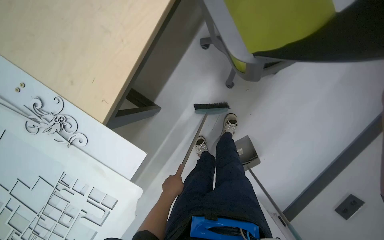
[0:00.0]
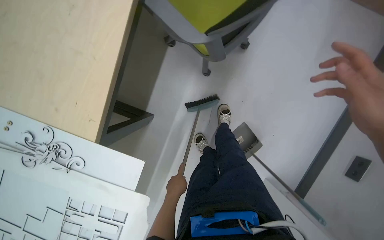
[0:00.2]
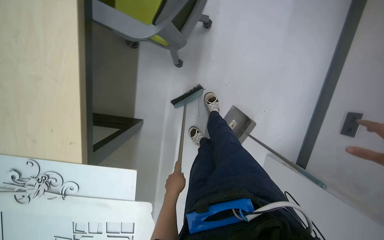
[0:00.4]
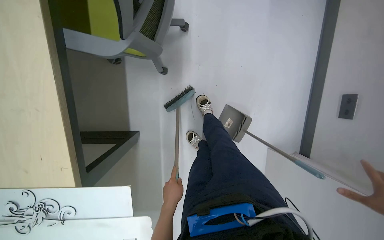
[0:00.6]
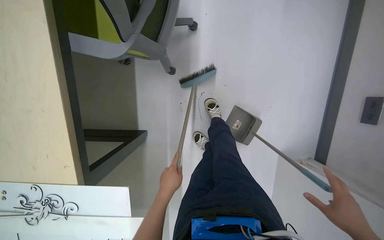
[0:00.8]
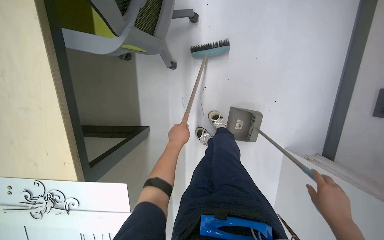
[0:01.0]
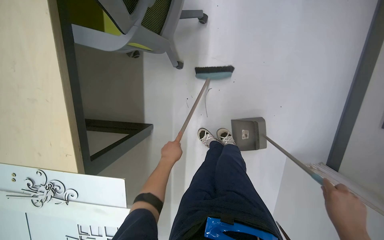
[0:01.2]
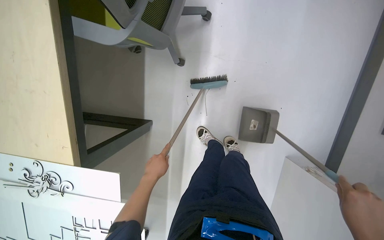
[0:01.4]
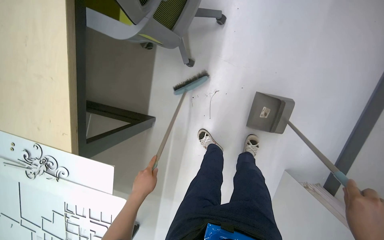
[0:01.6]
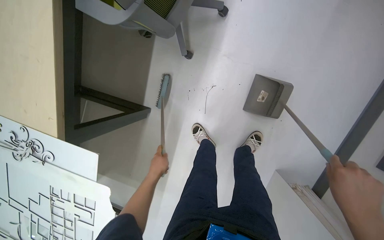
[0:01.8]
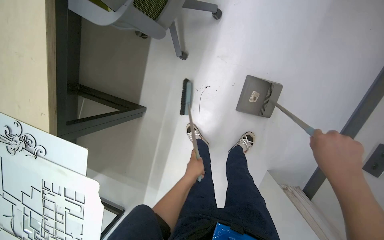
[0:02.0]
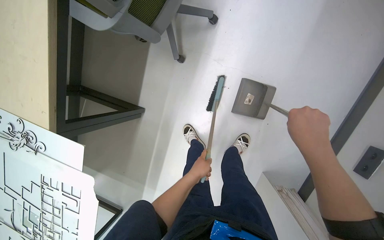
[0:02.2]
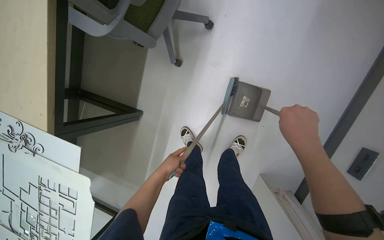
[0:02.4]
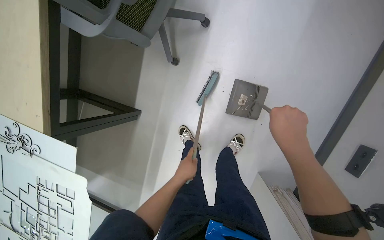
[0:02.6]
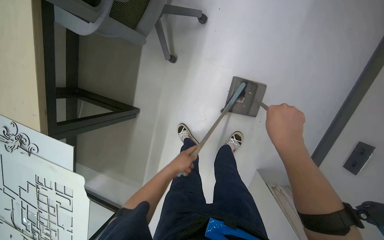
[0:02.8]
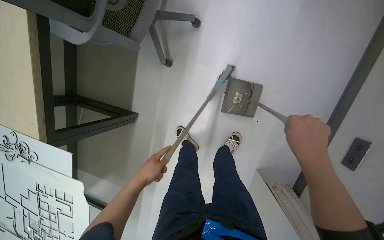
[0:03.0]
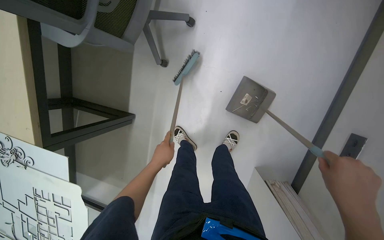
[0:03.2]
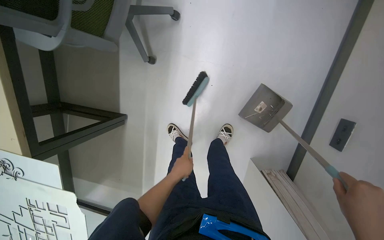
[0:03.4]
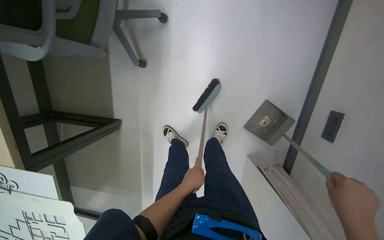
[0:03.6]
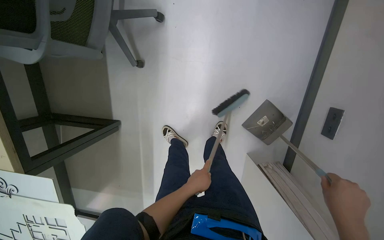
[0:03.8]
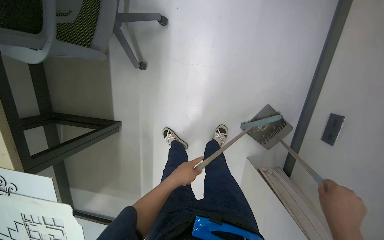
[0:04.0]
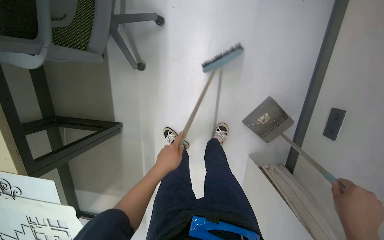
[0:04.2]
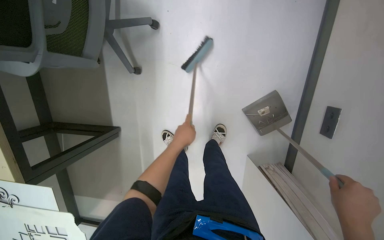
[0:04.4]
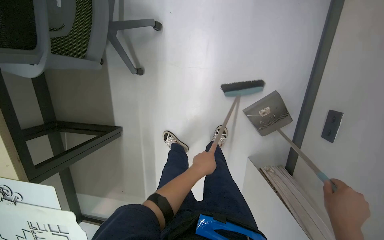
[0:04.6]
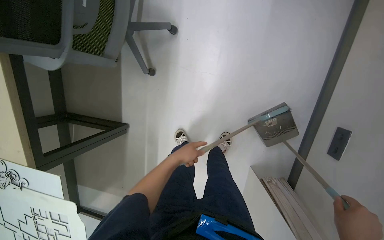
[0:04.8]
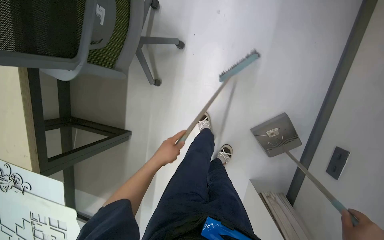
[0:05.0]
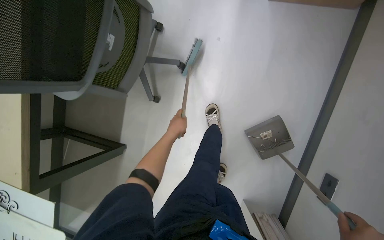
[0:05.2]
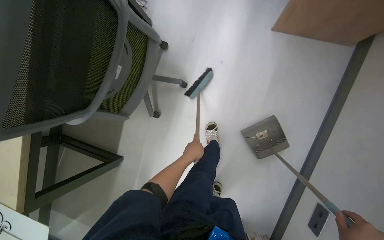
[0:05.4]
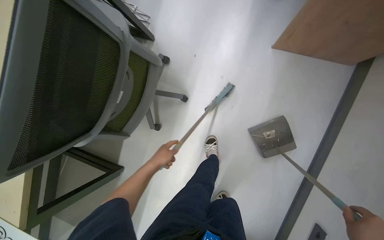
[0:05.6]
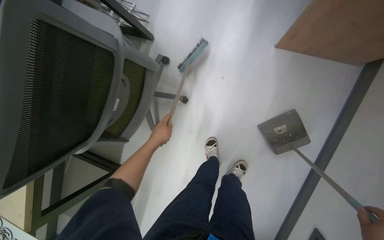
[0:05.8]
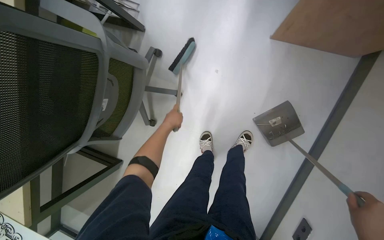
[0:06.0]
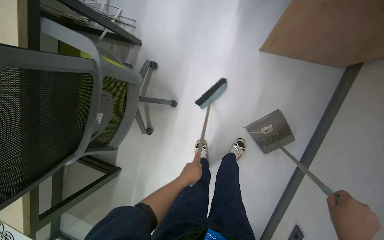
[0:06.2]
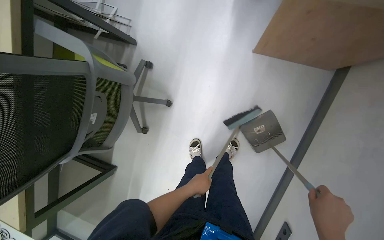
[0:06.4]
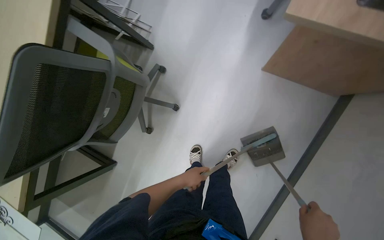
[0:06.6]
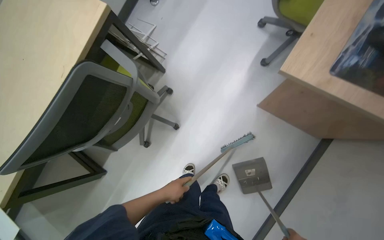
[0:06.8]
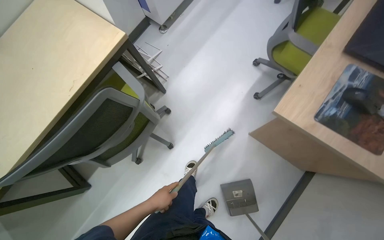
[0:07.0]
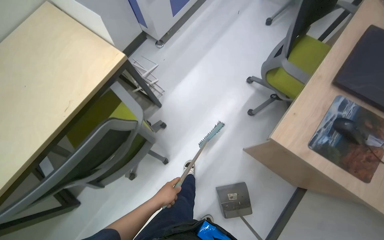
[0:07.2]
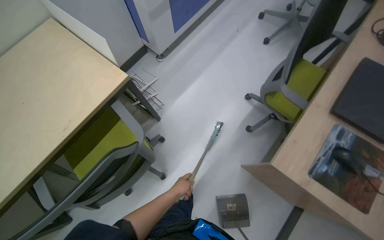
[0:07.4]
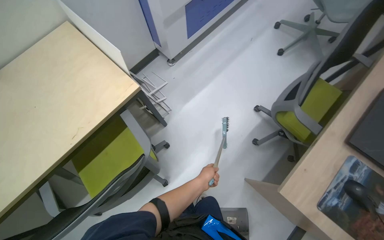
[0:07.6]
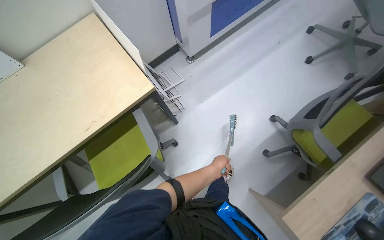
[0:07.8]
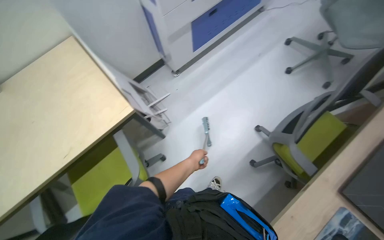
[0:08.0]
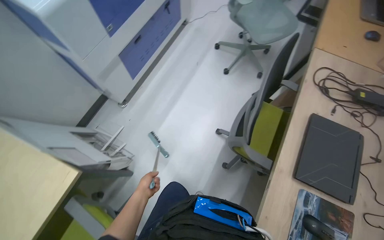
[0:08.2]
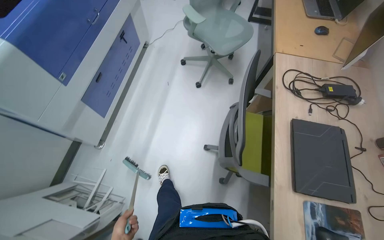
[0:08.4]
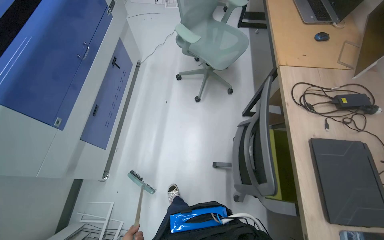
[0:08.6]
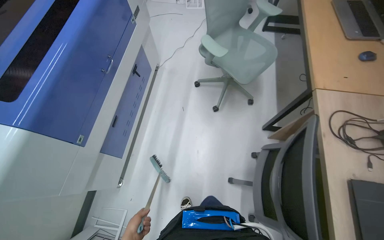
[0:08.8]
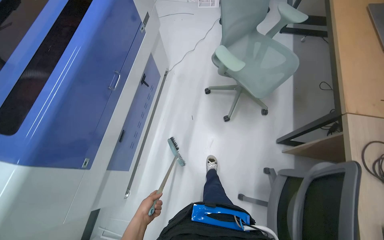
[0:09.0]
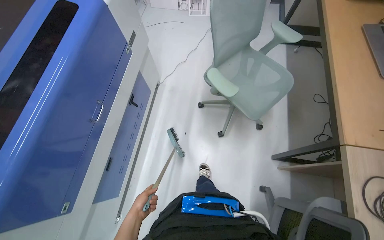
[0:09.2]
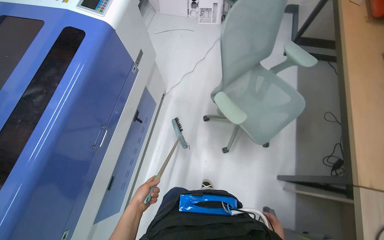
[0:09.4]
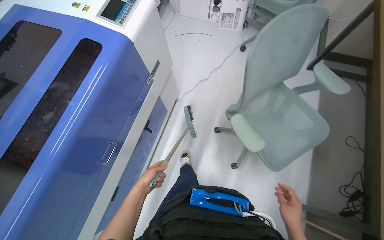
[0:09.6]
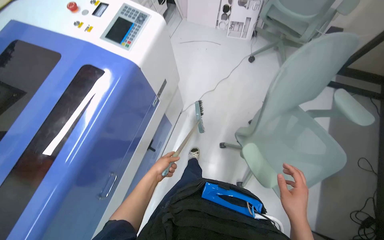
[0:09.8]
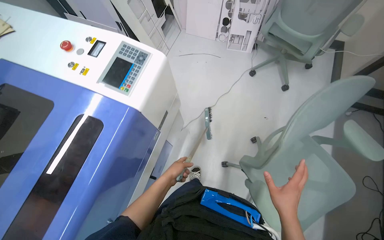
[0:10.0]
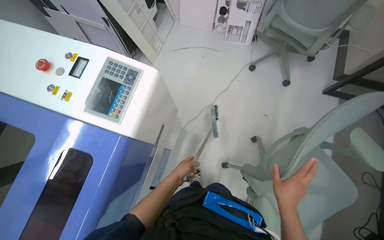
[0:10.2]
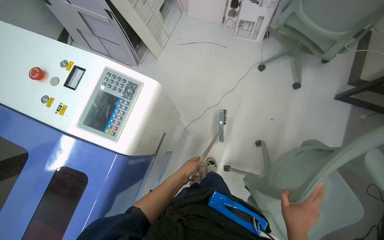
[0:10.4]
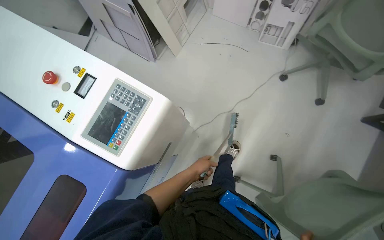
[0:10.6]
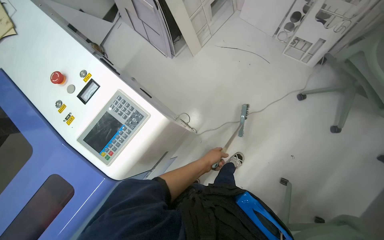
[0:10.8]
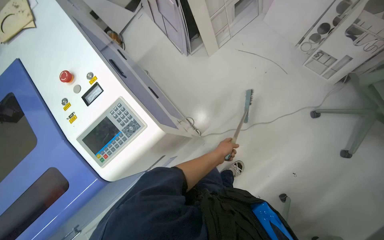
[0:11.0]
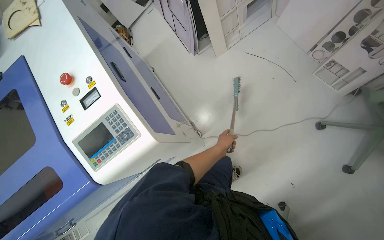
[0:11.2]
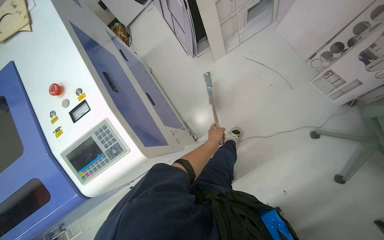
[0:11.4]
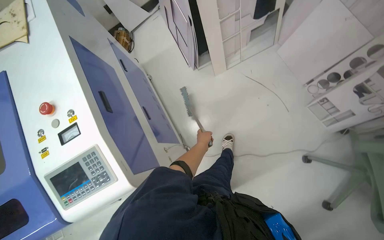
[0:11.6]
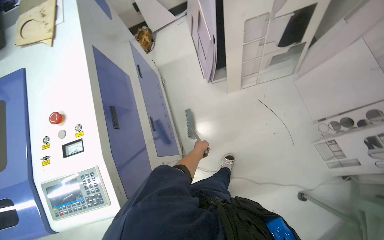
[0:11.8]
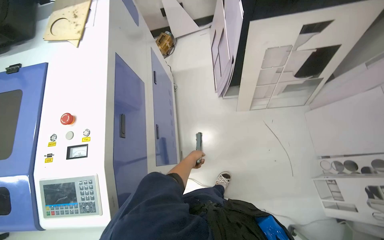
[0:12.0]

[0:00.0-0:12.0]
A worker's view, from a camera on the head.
Job: sweeping floor.
The whole recording: Sweeping floor and under tables. The worker sweeps the floor and under the tables using a broom and dustpan.
0:01.6 to 0:03.0: The right hand is displaced up the picture by some 20 cm. Meanwhile the left hand reaches approximately 30 cm to the right, then returns.
0:03.0 to 0:04.4: The left hand is displaced to the right and up the picture by some 20 cm. Meanwhile the right hand goes approximately 25 cm down the picture and to the right.
0:04.4 to 0:06.0: The camera is carried roughly 40 cm.
0:06.0 to 0:07.6: The wearer moves roughly 40 cm. The view tilts approximately 20 degrees upward. The scene turns some 30 degrees clockwise in the picture.
0:07.6 to 0:09.0: The head travels approximately 1 m. The scene rotates counterclockwise by approximately 30 degrees.
0:09.0 to 0:10.4: The head travels about 1 m.
0:10.4 to 0:12.0: The camera travels roughly 60 cm. The wearer's head swings approximately 60 degrees to the left.

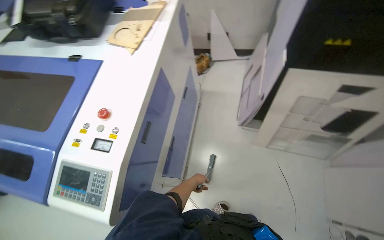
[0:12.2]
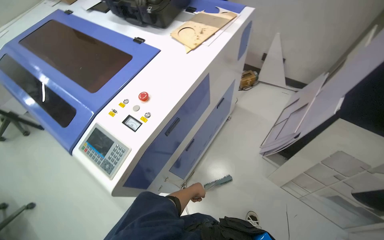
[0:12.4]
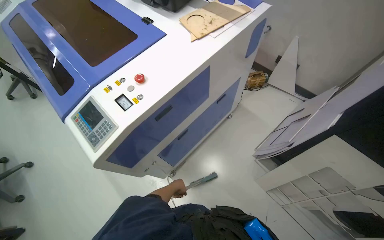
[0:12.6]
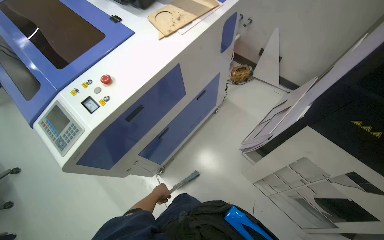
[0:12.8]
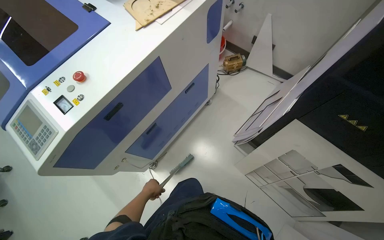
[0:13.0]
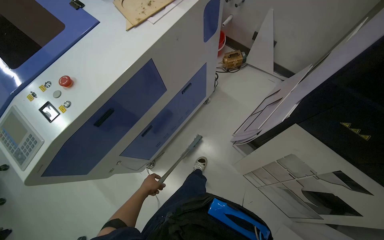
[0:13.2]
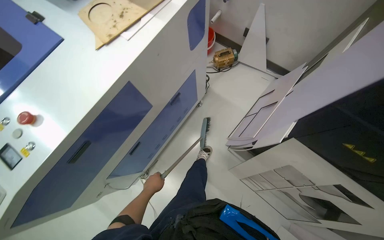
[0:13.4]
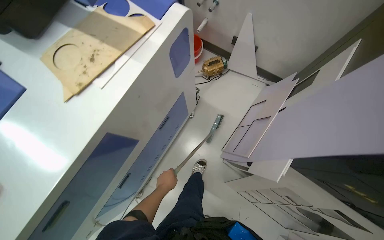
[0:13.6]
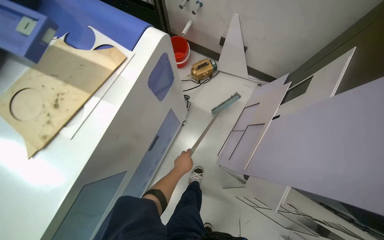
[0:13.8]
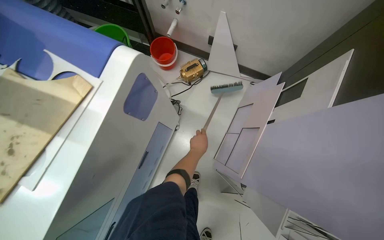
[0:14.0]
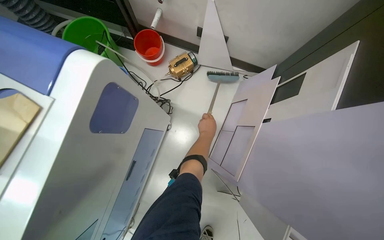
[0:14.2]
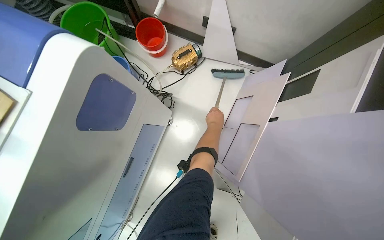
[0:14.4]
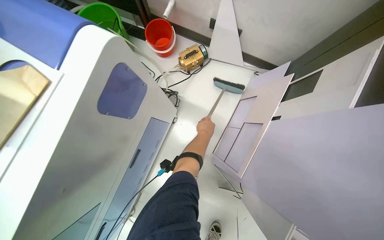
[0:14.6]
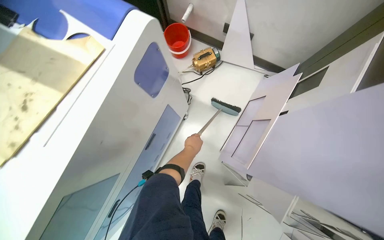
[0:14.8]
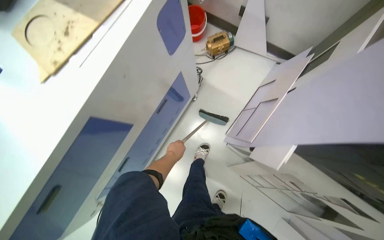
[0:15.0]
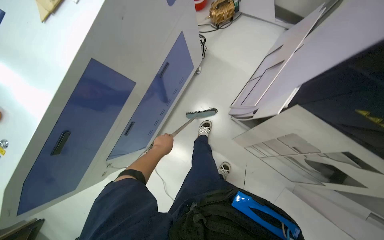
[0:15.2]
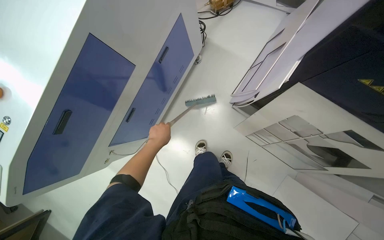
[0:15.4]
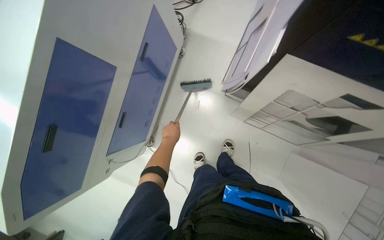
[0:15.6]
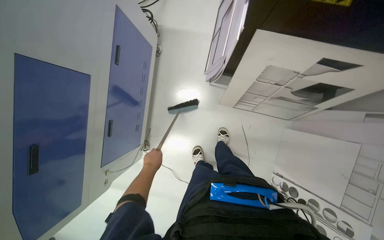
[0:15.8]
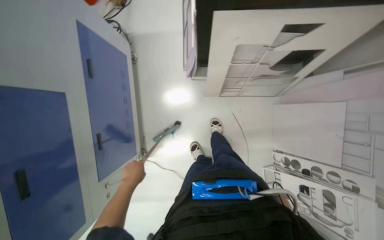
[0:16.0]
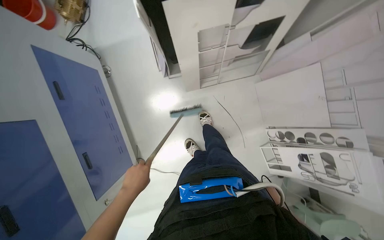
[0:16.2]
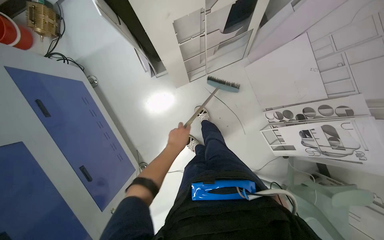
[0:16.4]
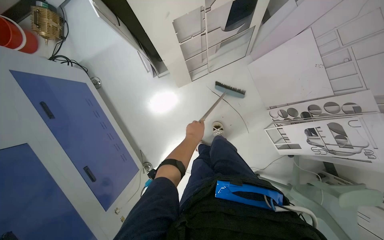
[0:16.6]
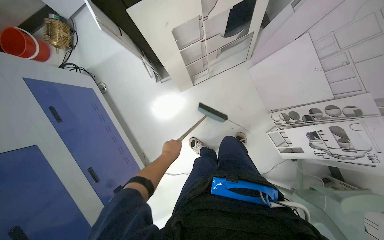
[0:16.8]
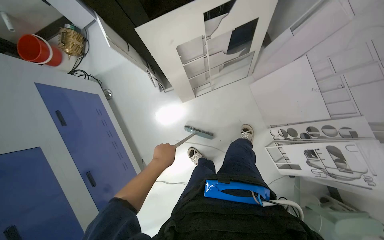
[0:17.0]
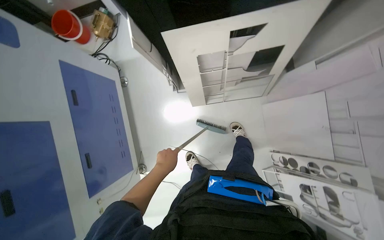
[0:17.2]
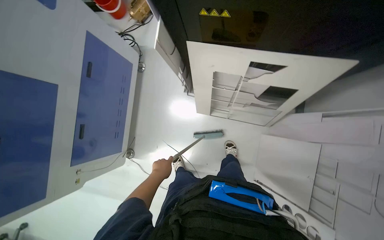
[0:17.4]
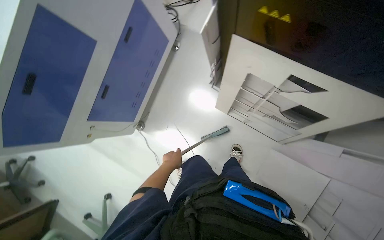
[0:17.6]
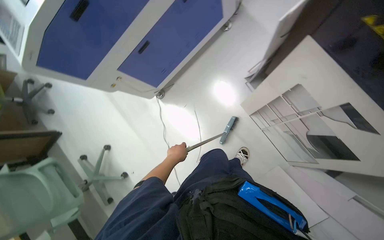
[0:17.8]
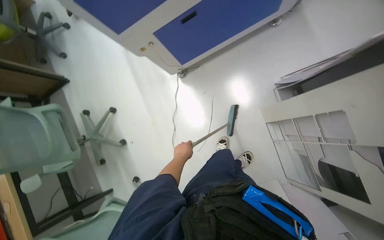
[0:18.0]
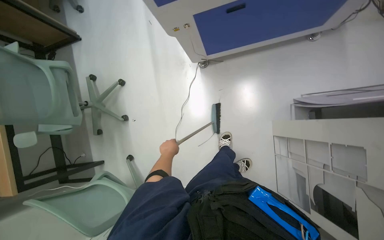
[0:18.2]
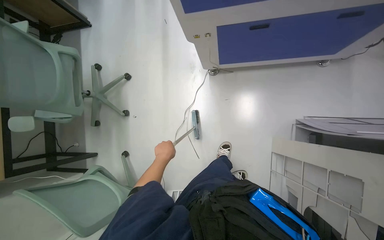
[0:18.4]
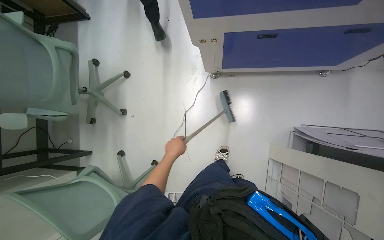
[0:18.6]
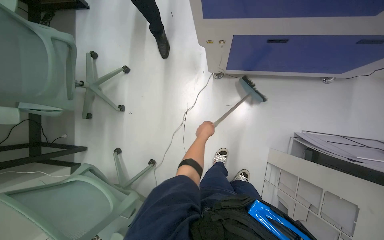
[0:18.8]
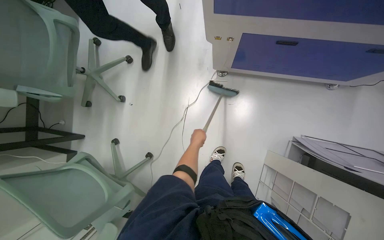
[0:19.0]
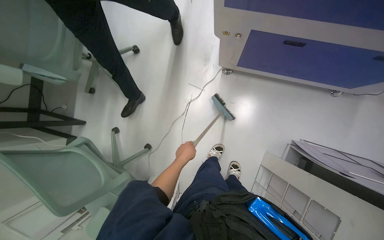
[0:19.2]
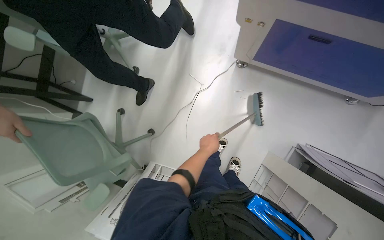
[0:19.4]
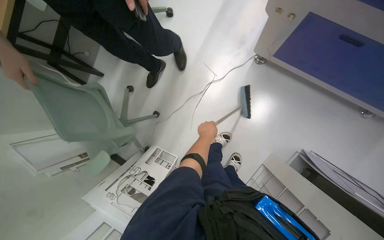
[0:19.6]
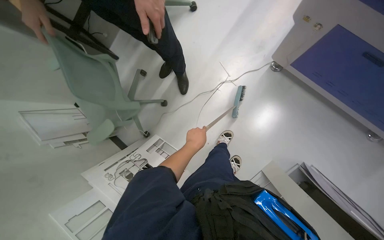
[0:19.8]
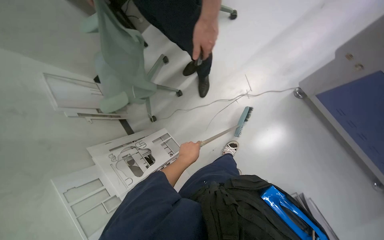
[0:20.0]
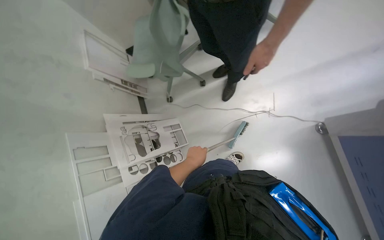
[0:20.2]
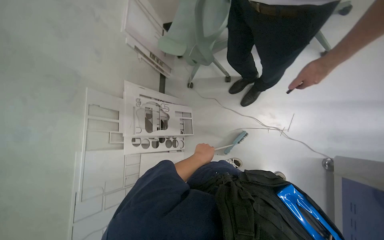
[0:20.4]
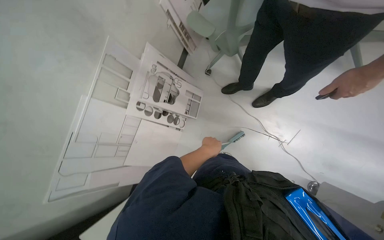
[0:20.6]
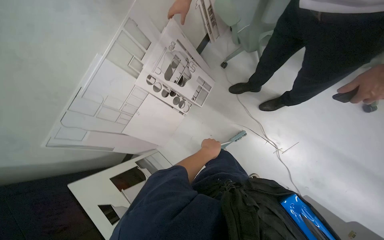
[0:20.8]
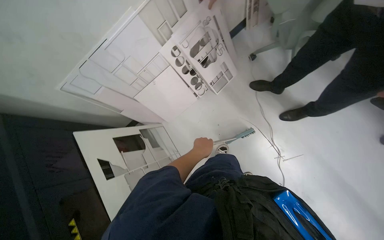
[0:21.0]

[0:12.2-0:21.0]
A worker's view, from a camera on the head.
Job: sweeping floor.
The whole recording: Sweeping floor and under tables. The worker sweeps the floor and under the tables using a broom and dustpan.
0:12.2 to 0:13.6: The camera is carried some 50 cm. The view tilts approximately 15 degrees downward.
0:15.2 to 0:16.6: The scene rotates counterclockwise by some 60 degrees.
0:16.6 to 0:18.0: The head turns to the left by roughly 95 degrees.
0:18.0 to 0:19.6: The camera pitches downward, by approximately 15 degrees. The scene turns approximately 50 degrees clockwise in the picture.
0:19.6 to 0:21.0: The view tips downward by approximately 20 degrees. The scene turns approximately 110 degrees clockwise in the picture.
